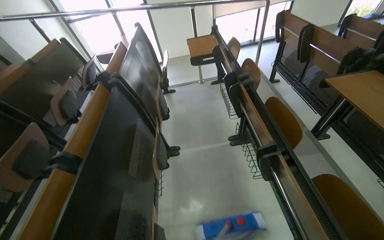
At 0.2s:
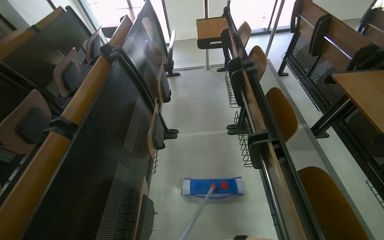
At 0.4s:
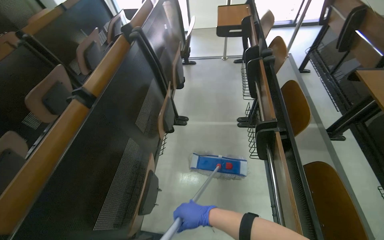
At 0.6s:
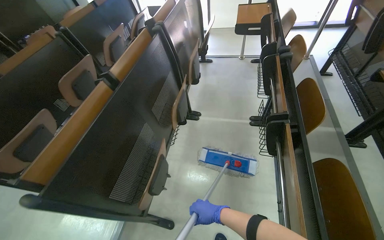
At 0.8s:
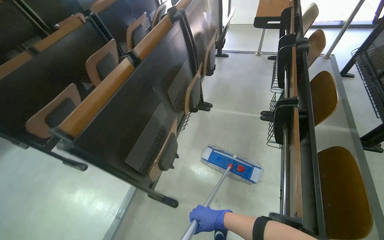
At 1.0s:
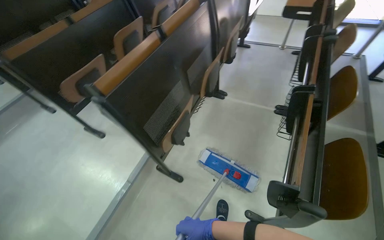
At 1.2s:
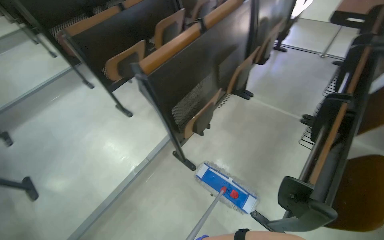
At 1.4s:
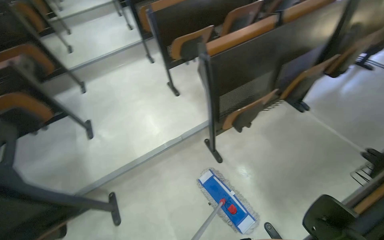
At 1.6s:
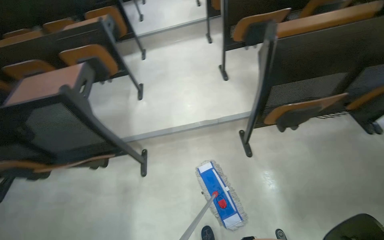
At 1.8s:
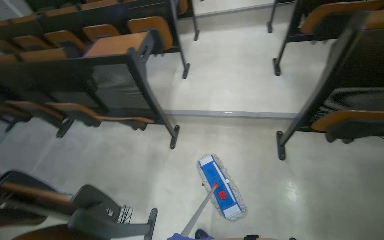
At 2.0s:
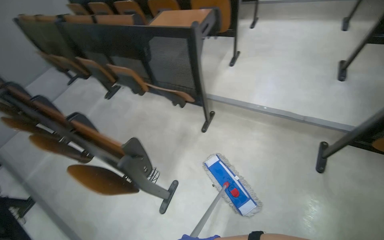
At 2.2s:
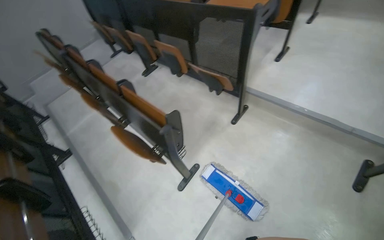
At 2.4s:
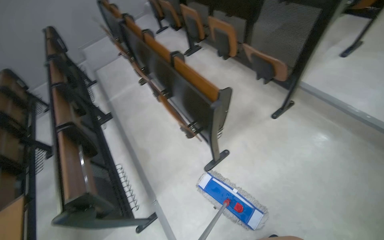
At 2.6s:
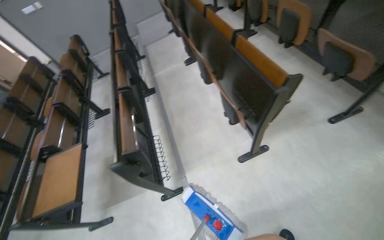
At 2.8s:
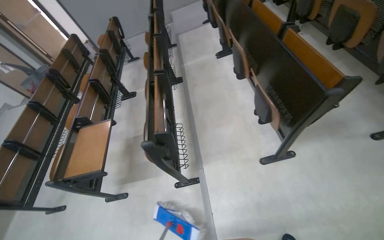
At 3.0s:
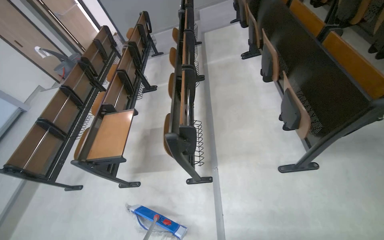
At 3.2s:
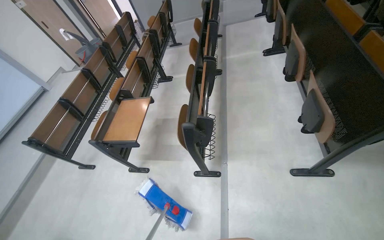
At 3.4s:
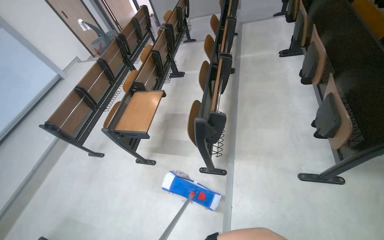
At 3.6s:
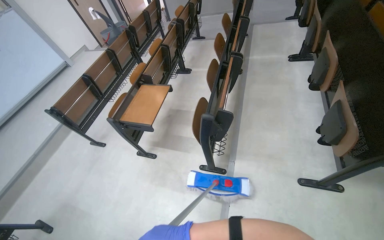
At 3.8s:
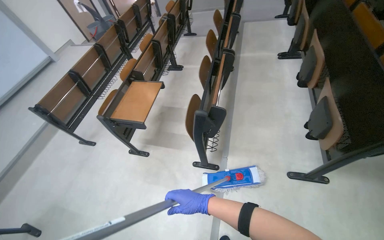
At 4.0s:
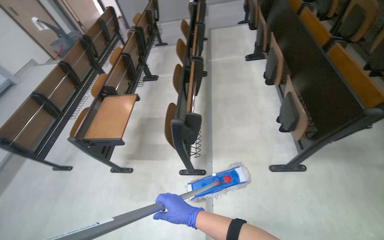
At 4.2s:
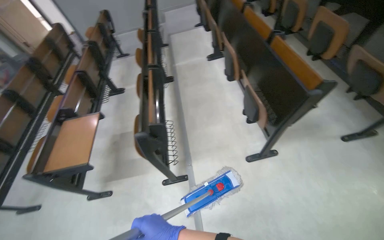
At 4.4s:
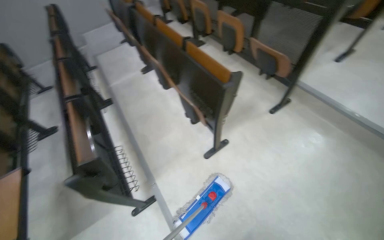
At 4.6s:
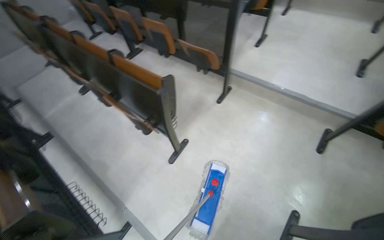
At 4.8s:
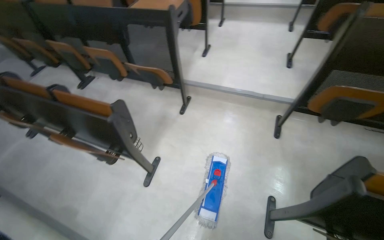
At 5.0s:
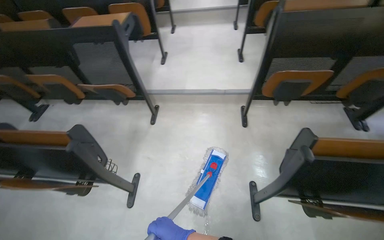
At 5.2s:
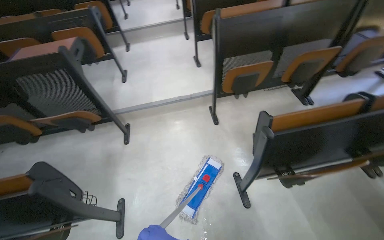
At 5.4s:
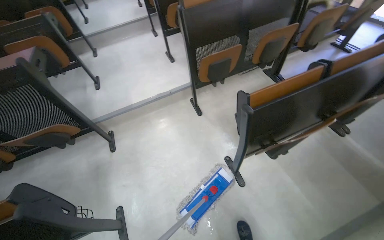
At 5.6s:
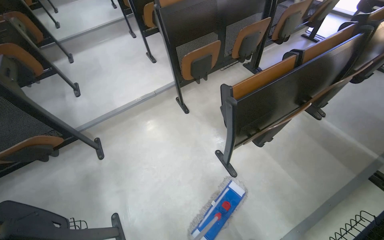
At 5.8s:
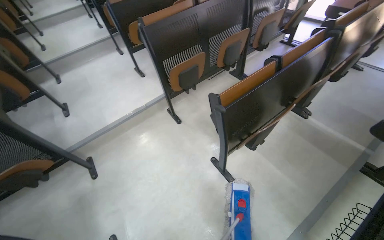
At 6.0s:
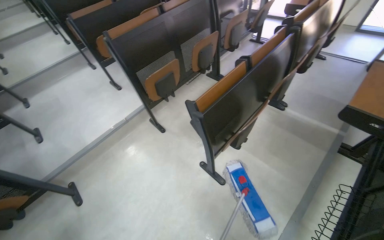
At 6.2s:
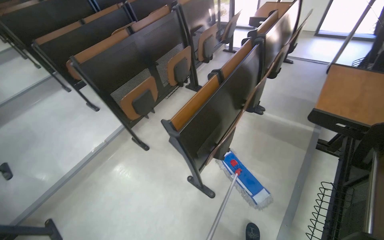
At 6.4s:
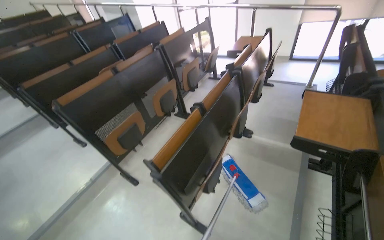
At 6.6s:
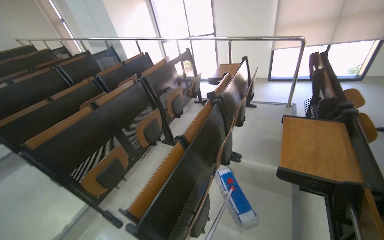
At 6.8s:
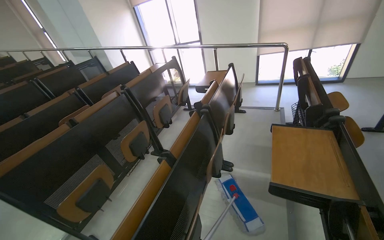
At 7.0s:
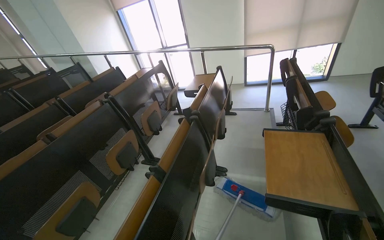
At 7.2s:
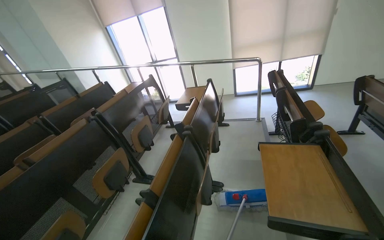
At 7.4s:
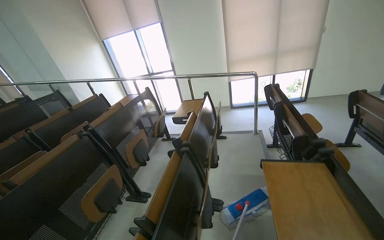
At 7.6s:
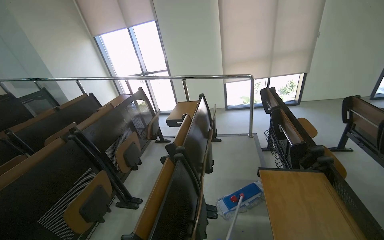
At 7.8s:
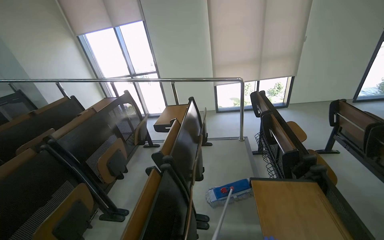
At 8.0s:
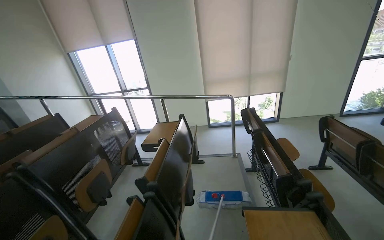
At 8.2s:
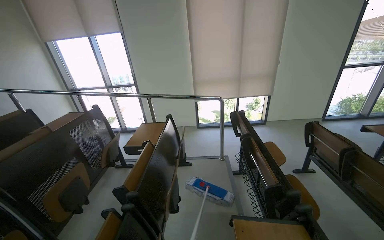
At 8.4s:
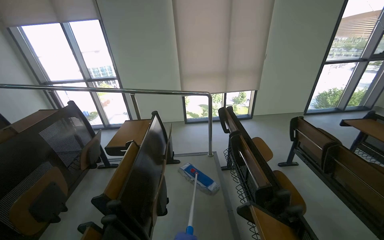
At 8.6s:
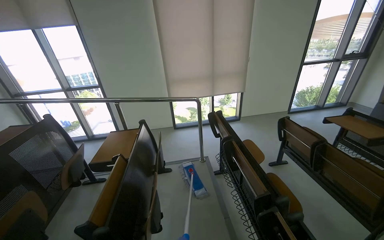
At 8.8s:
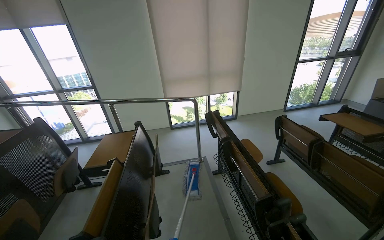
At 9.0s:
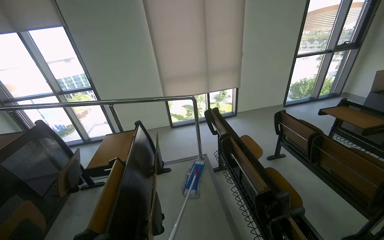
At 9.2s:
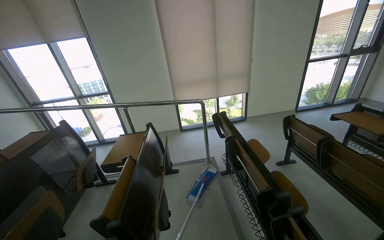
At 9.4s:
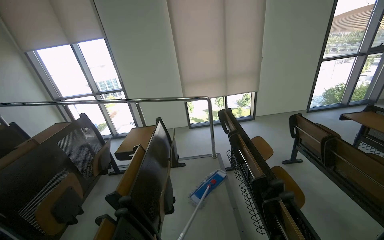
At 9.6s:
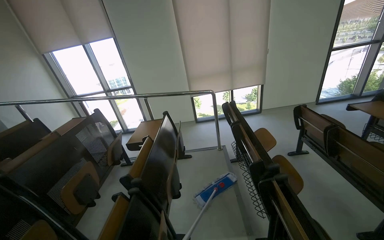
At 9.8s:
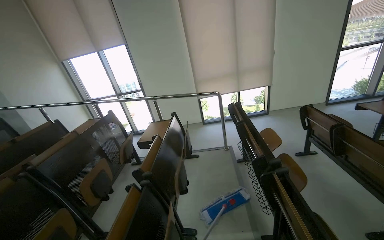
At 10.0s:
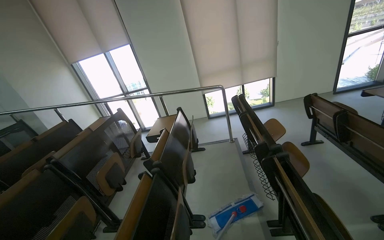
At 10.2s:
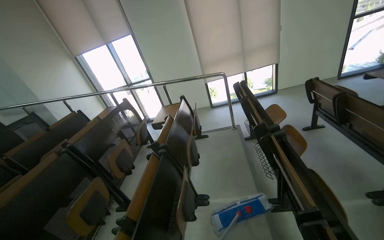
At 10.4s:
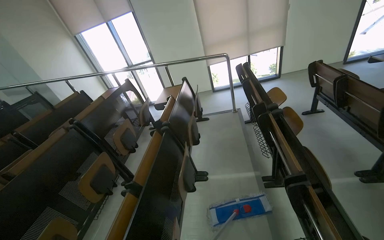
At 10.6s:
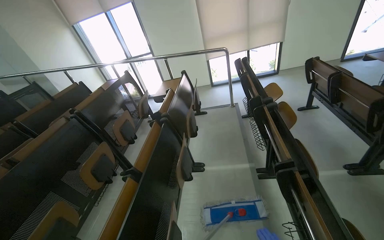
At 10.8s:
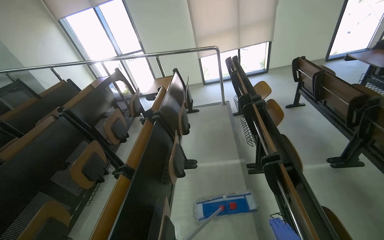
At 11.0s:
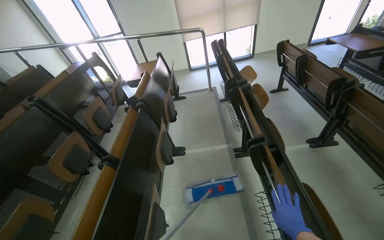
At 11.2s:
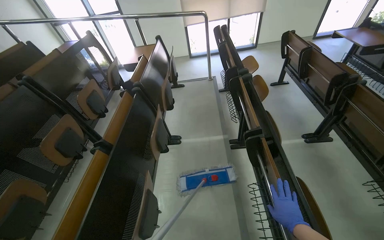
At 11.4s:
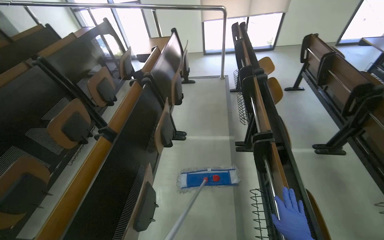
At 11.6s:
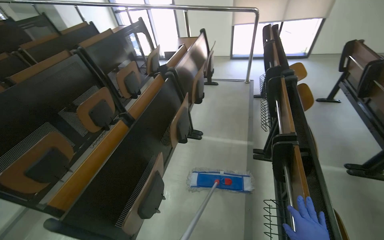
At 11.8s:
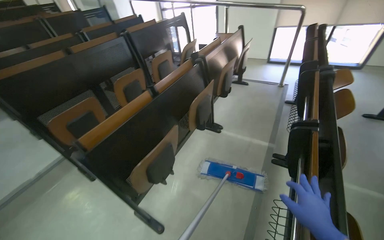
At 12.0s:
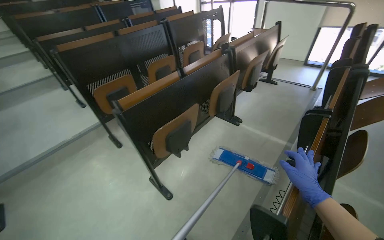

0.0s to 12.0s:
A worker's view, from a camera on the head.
Job: mopping floor.
The whole recording: Mopping classroom floor. The worker mops the floor in the classroom with a mop.
0.0s to 1.6s: The camera travels some 70 cm. The head rotates approximately 90 degrees to the left. The wearer looks some 20 degrees further downward.
1.6s to 3.0s: The camera is carried about 80 cm. The head turns to the left by roughly 95 degrees. The view tilts roughly 20 degrees downward.
3.0s to 4.4s: The head turns to the right by some 35 degrees.
4.4s to 6.0s: The wearer looks approximately 105 degrees further to the right. The view tips upward by approximately 15 degrees.
6.0s to 7.6s: The camera is carried about 70 cm. The head turns to the right by approximately 30 degrees. The view tilts roughly 30 degrees upward.
7.6s to 9.0s: The head travels some 40 cm. The camera is aimed approximately 20 degrees further to the right.
9.0s to 10.4s: The camera travels approximately 70 cm. The view swings about 20 degrees to the left.
10.4s to 12.0s: The camera is carried about 40 cm. The head rotates roughly 40 degrees to the left.

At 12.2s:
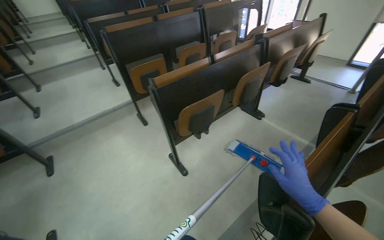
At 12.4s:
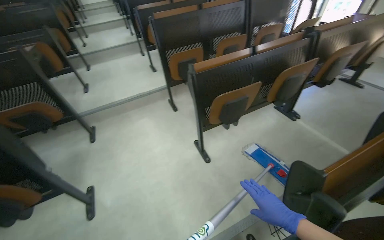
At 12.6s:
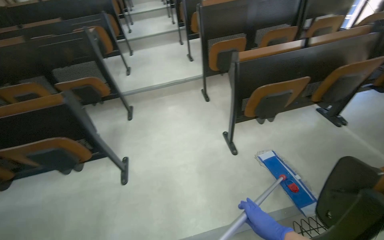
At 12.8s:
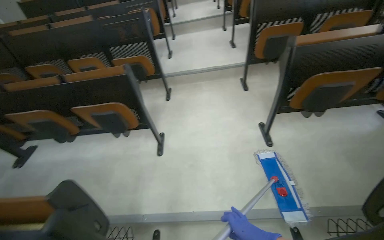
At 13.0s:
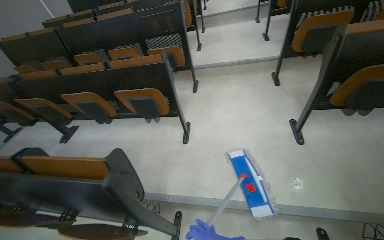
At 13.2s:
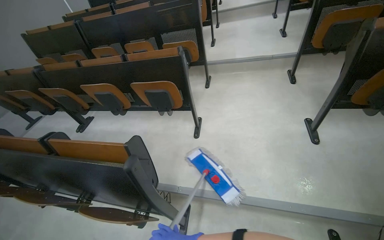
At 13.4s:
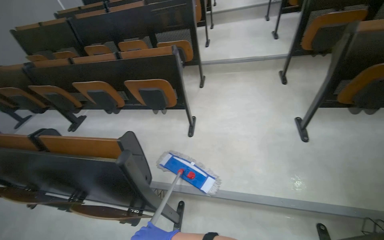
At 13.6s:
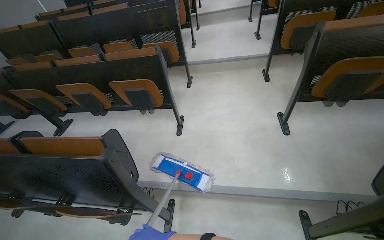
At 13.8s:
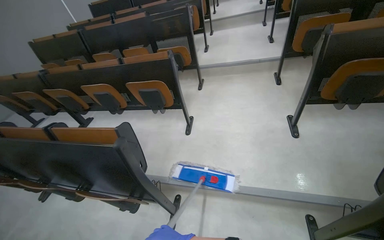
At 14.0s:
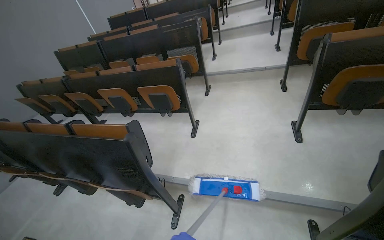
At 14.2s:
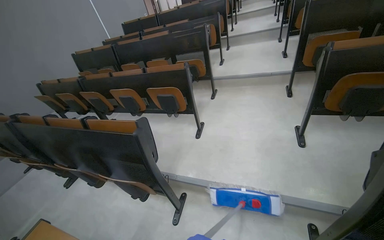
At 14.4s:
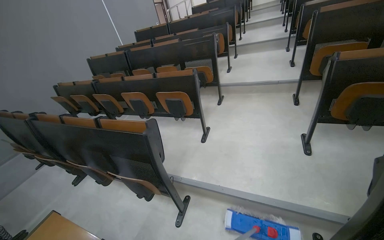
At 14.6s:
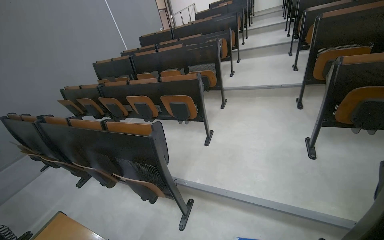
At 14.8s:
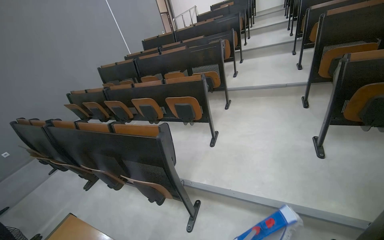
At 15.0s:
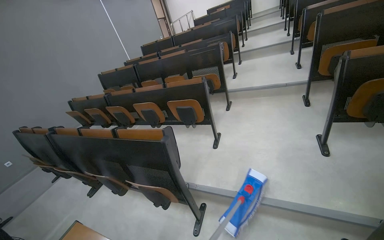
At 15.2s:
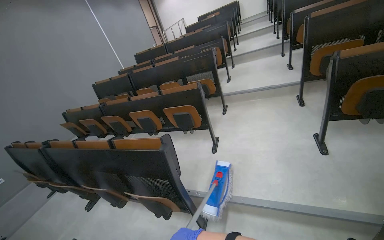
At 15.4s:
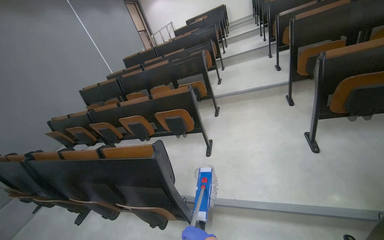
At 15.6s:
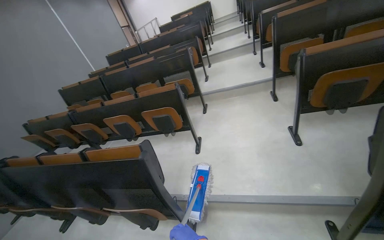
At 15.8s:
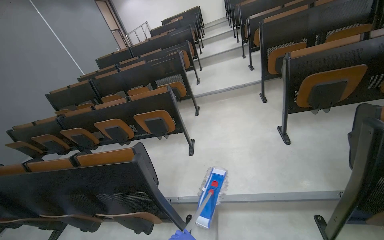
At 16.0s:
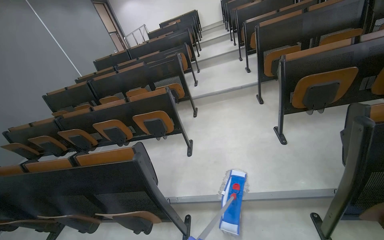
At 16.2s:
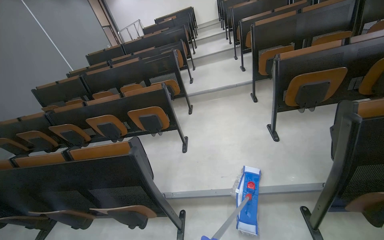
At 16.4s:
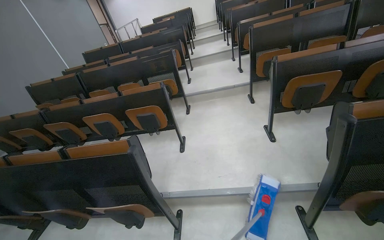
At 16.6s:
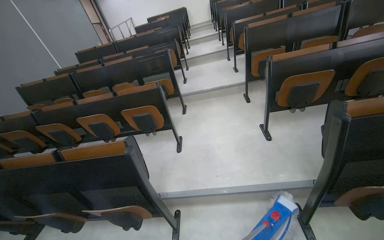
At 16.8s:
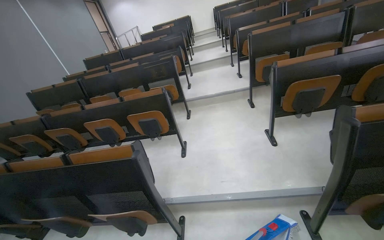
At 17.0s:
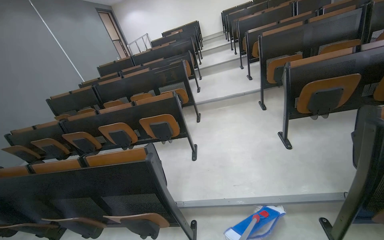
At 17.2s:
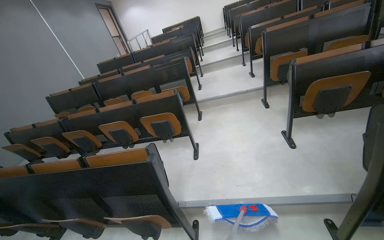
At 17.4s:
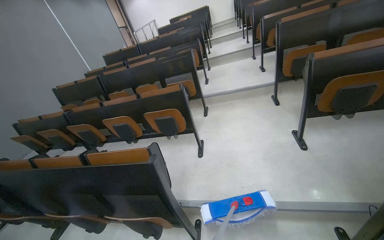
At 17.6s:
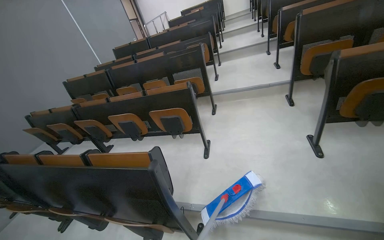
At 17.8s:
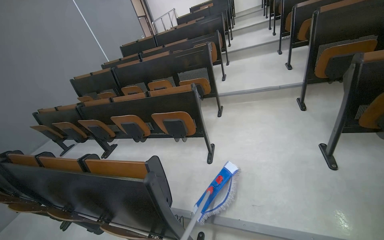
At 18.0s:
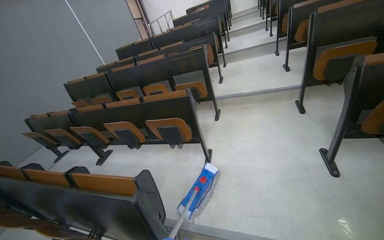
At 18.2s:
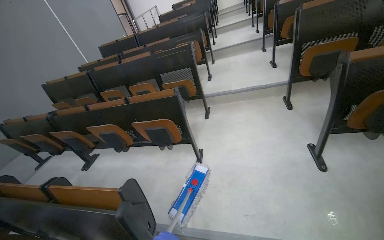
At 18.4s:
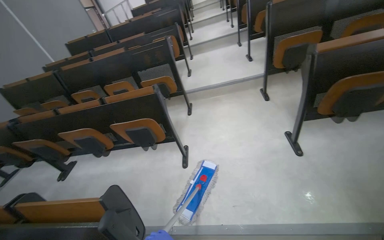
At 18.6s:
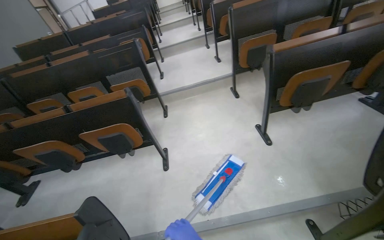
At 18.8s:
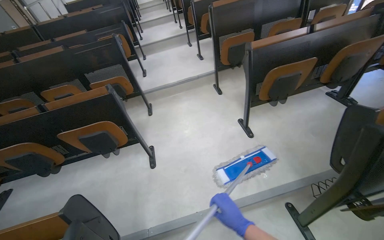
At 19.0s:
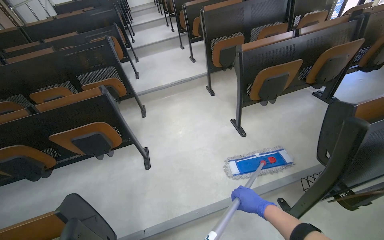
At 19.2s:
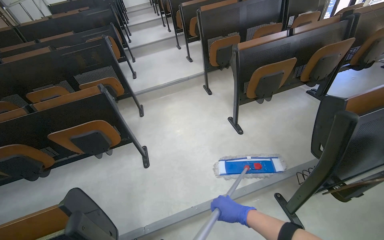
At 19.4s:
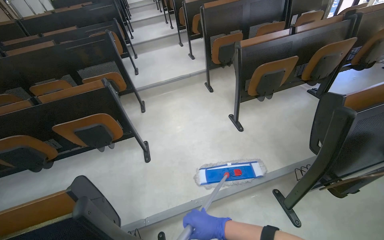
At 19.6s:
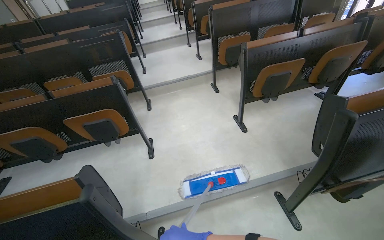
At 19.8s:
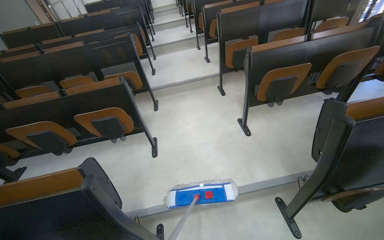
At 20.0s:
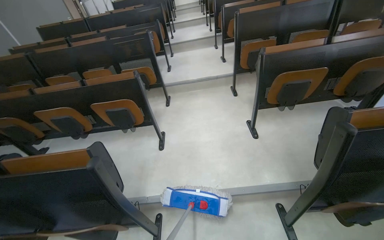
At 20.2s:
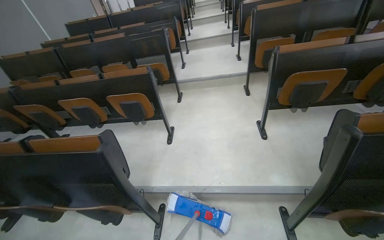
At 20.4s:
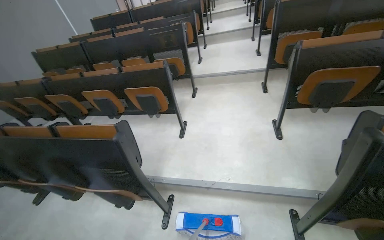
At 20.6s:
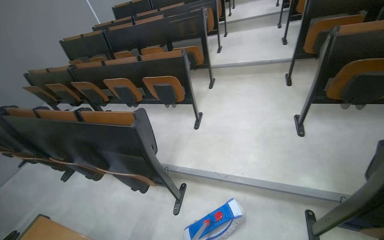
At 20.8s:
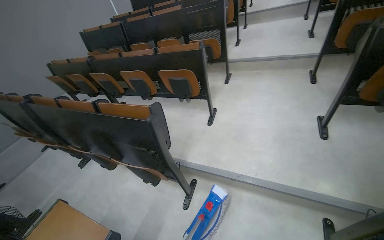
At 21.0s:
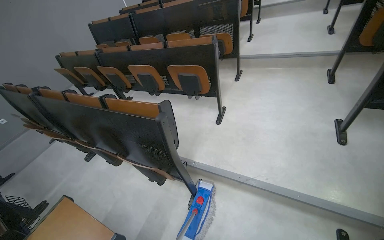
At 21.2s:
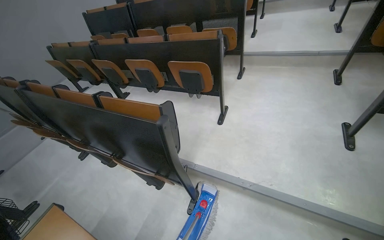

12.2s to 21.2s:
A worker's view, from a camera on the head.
Job: mopping floor.
The whole recording: Mopping classroom floor. The worker mops the floor in the classroom with a mop.
12.2s to 13.8s: The wearer moves roughly 50 cm. The wearer's head swings approximately 50 degrees to the left.
15.2s to 16.6s: The camera sweeps to the right, by approximately 15 degrees.
18.2s to 19.8s: The camera sweeps to the right, by some 20 degrees.
19.8s to 21.2s: The head rotates some 35 degrees to the left.
